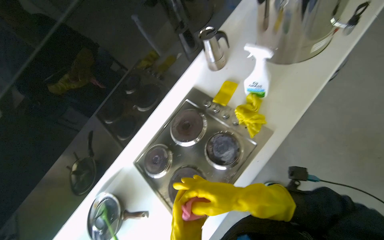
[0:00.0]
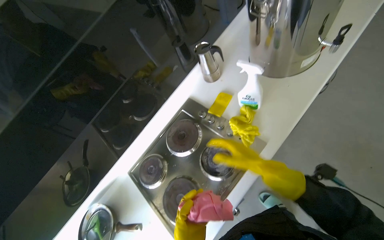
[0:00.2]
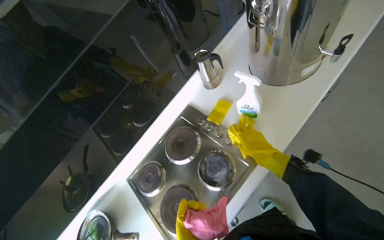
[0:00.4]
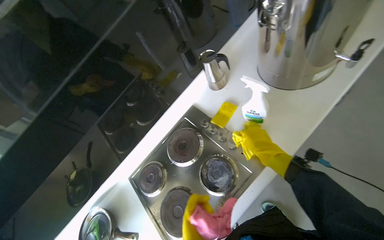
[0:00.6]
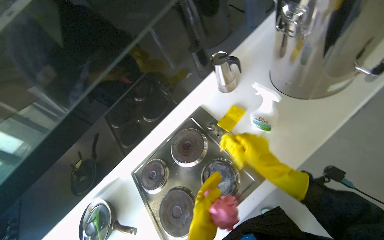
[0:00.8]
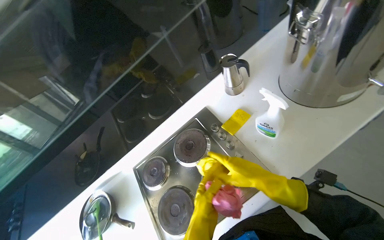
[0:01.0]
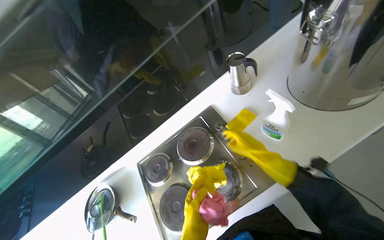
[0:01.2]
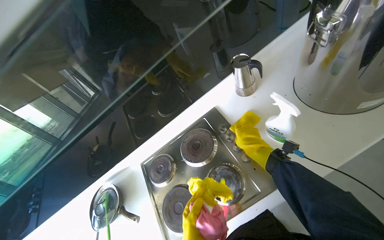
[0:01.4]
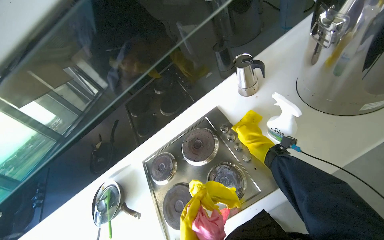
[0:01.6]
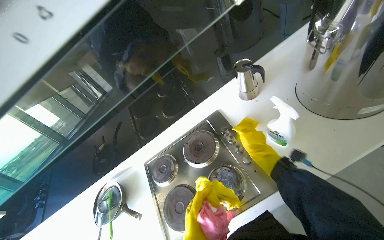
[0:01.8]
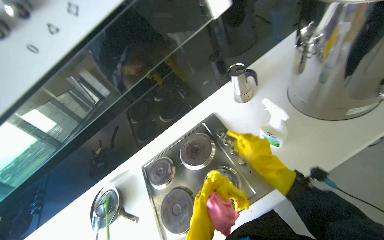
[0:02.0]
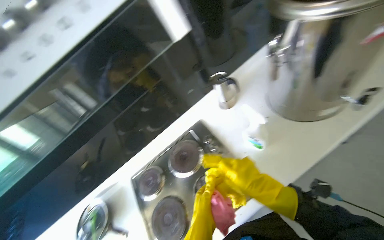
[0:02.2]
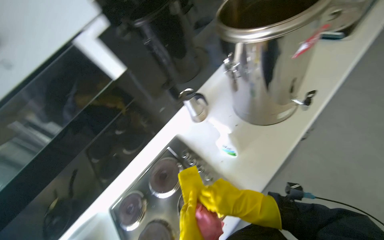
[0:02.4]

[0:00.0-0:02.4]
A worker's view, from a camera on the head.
Job: cleaning kitchen.
The whole recording: Wiping kitchen stovetop. The worker wipes the kitchen stovetop with a pink cloth.
0:01.2 to 0:02.4: The right hand travels down the picture by about 10 cm.

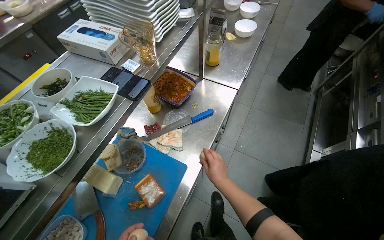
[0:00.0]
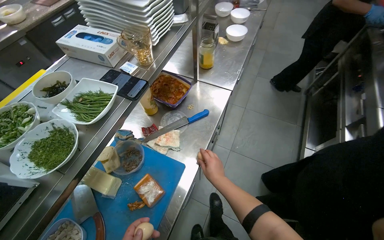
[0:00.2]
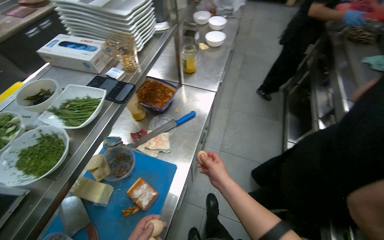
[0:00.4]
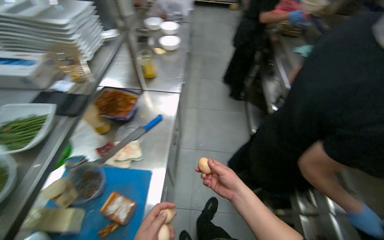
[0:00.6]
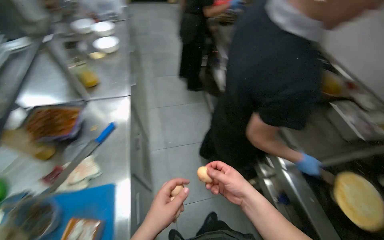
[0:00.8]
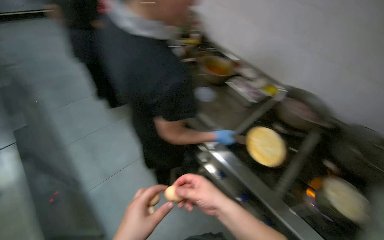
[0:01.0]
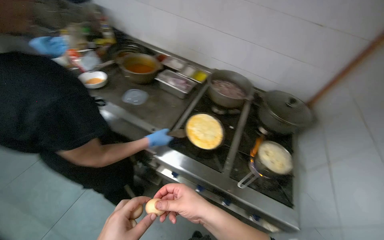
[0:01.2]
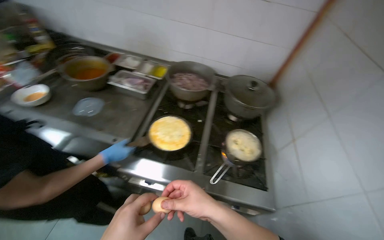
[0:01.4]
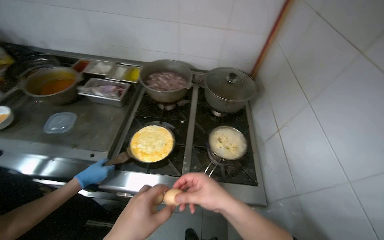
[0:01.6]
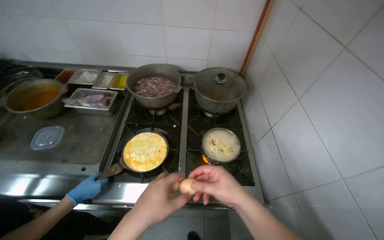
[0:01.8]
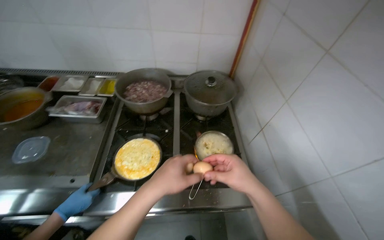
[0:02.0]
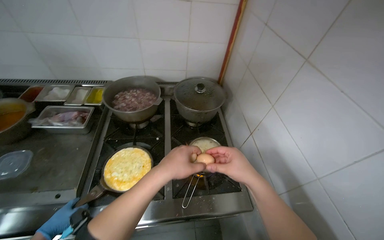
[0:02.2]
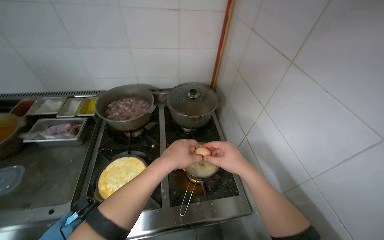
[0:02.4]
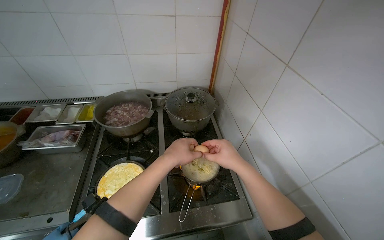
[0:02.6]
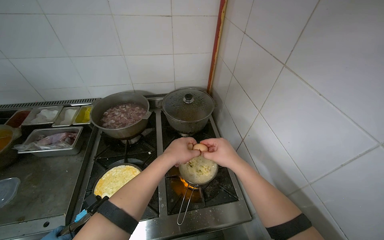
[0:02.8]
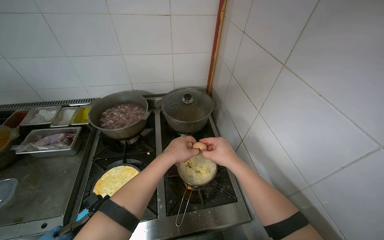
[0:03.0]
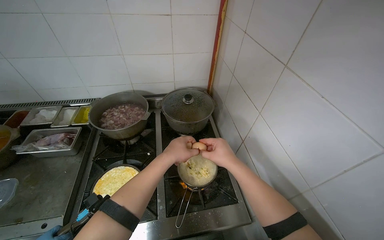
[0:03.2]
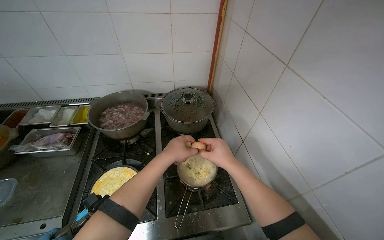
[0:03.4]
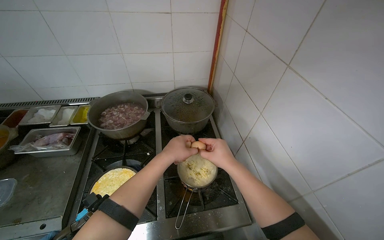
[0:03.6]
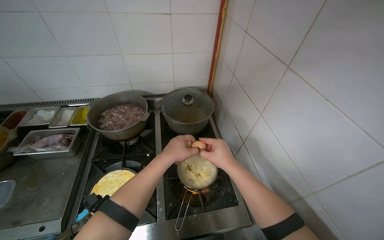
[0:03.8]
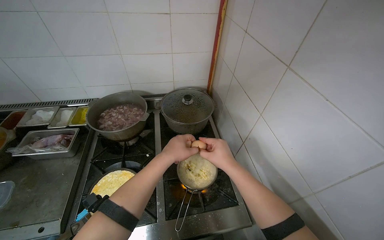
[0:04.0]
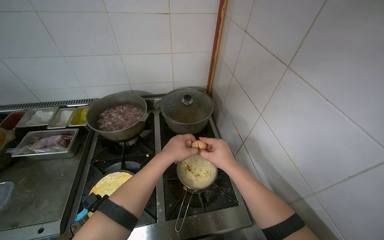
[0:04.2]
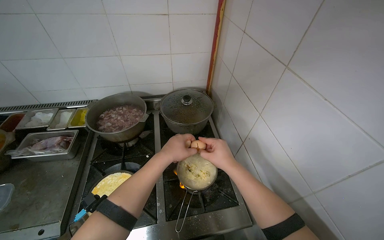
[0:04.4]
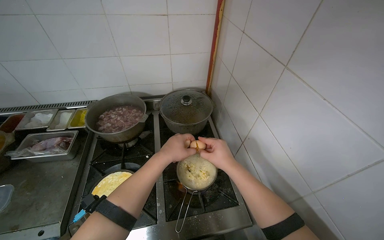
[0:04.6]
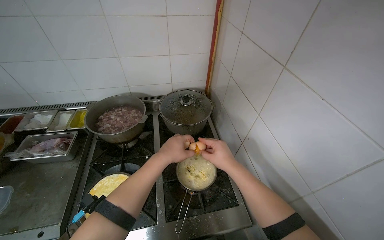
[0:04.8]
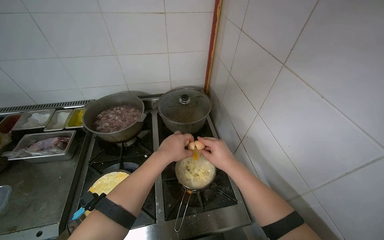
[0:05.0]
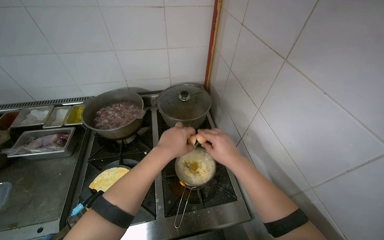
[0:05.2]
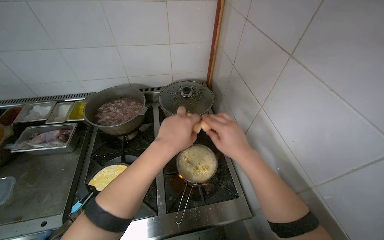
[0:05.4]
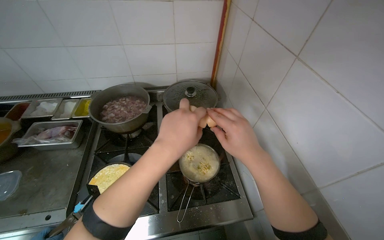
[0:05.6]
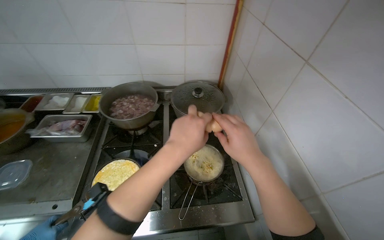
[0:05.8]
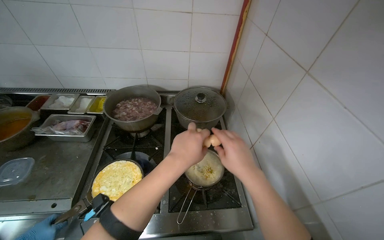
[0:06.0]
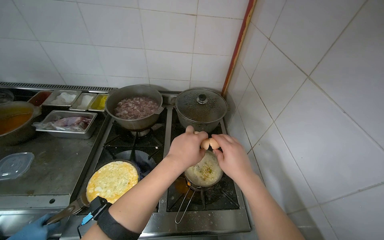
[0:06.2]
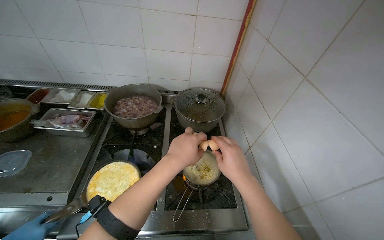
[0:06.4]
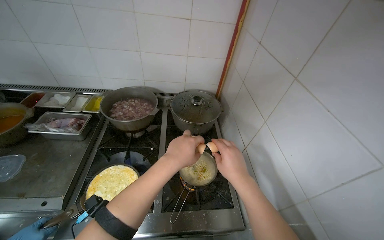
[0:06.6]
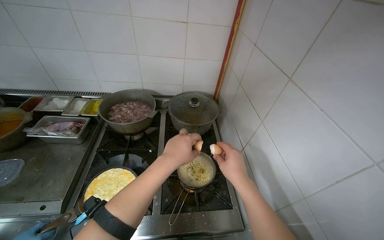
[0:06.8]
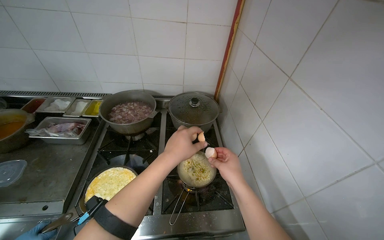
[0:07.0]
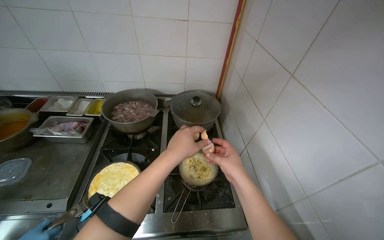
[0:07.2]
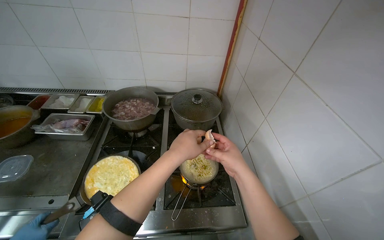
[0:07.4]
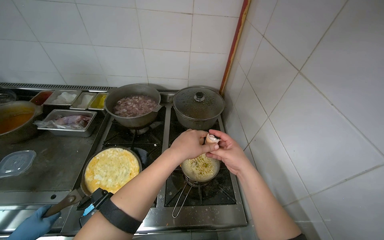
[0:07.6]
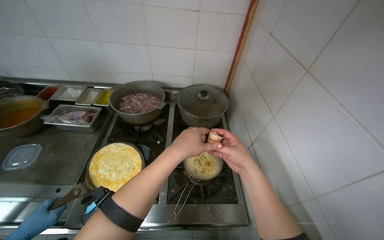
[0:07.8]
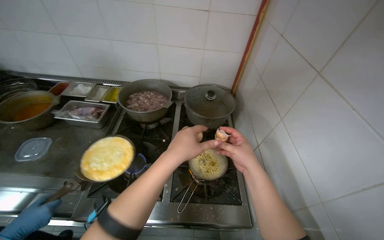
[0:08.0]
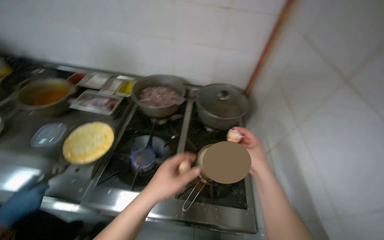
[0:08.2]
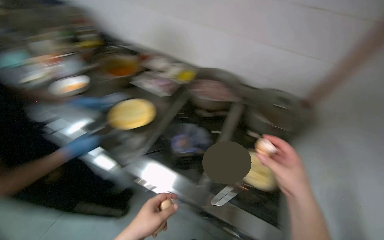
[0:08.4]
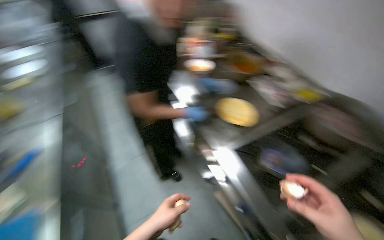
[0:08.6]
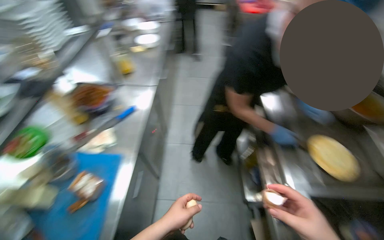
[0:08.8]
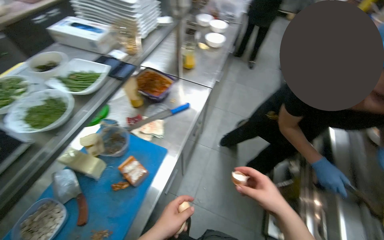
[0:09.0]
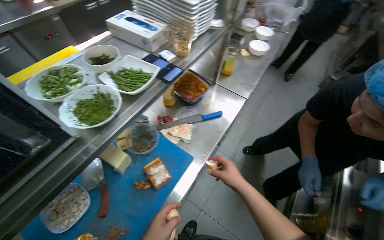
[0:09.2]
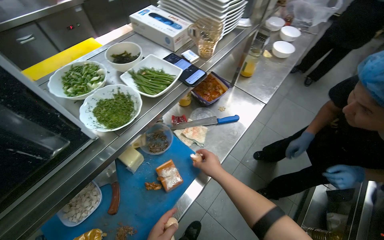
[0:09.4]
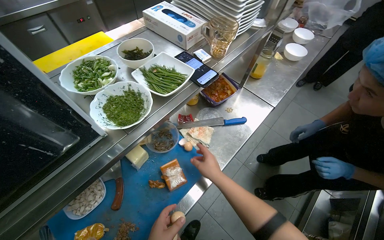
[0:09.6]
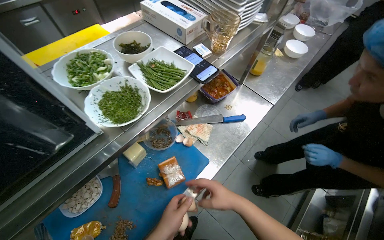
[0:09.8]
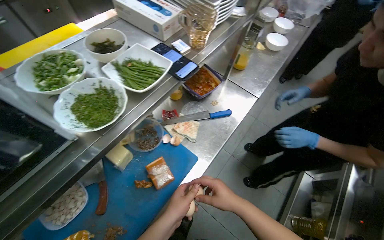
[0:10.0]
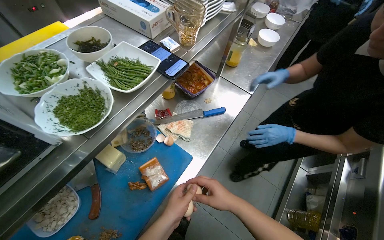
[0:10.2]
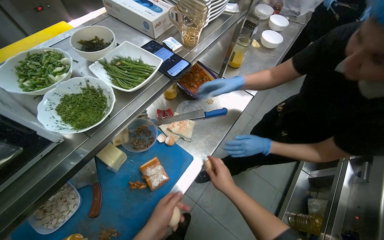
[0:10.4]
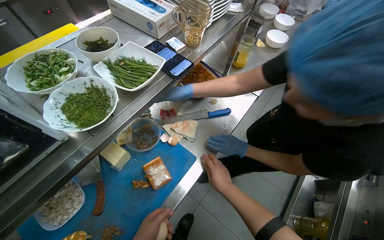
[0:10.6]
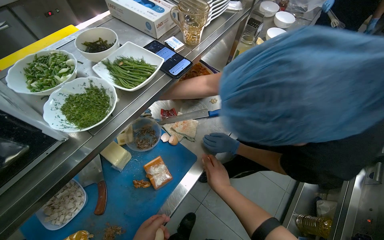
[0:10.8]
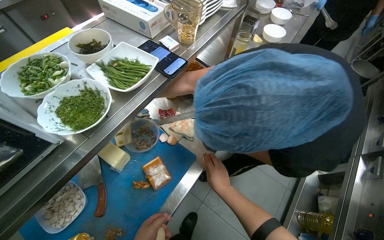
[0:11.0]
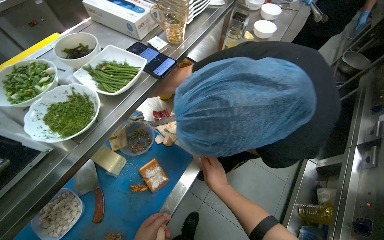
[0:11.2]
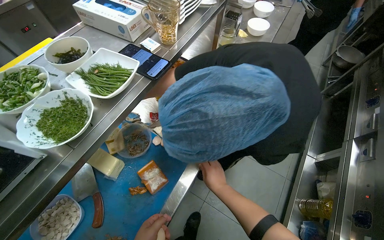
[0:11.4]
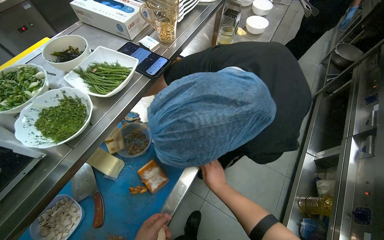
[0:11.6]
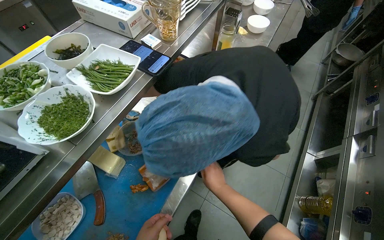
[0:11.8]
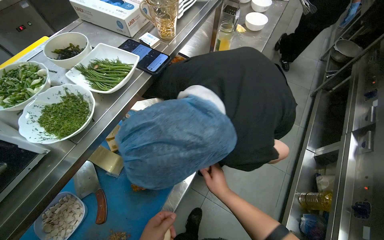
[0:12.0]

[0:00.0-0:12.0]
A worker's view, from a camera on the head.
Job: cooking food.
The whole recording: Cracking eggs into noodles. The worker cracks eggs into a pot of noodles and stirs them with tongs.
0:00.0 to 0:01.6: The camera travels some 70 cm. The wearer's head swings roughly 110 degrees to the right.
0:01.6 to 0:03.0: The right hand goes roughly 20 cm up the picture and farther from the camera.
0:03.0 to 0:04.4: The hands are busy where they are.
0:06.0 to 0:07.6: The hands make small movements and keep their place.
0:09.0 to 0:10.4: The right hand moves farther from the camera and to the left, about 25 cm.

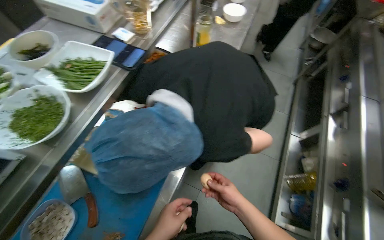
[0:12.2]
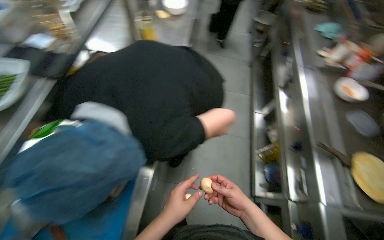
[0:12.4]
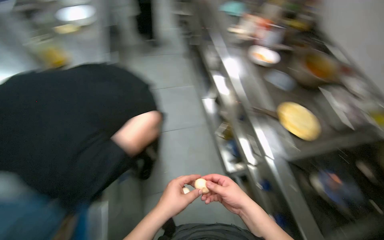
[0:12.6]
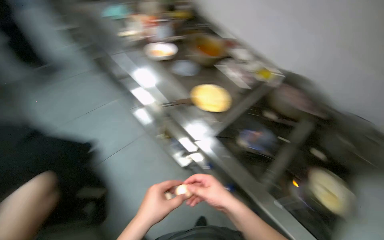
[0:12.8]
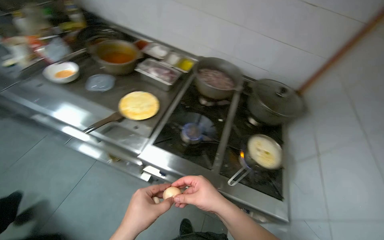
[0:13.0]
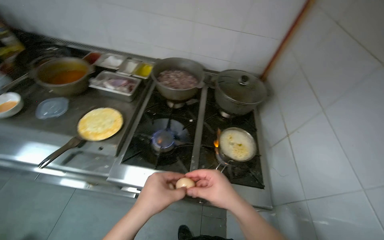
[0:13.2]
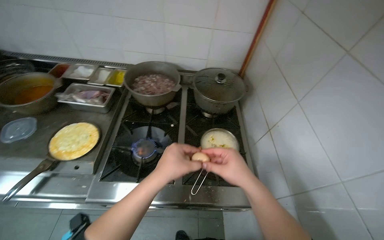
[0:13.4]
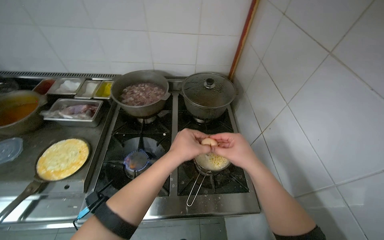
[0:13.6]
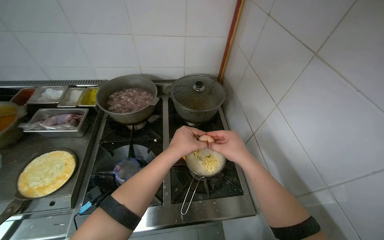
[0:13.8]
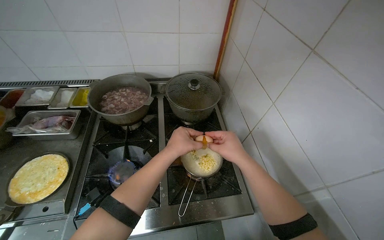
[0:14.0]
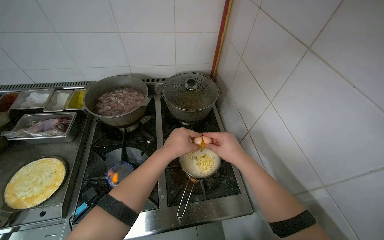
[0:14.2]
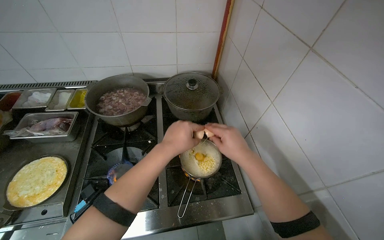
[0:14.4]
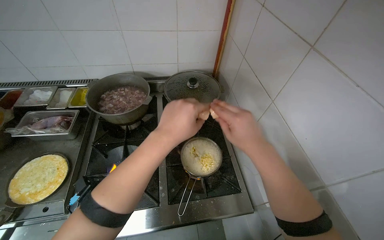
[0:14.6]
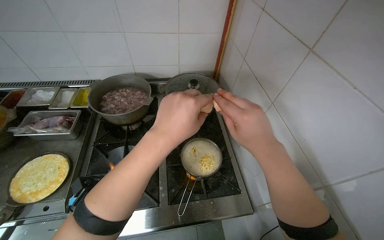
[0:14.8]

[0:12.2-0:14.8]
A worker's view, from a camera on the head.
Job: cooking food.
The whole recording: Cracking eggs into noodles. The worker cracks eggs into a pot of noodles and stirs them with tongs.
0:12.2 to 0:13.4: The camera is carried approximately 70 cm. The head turns to the right by approximately 115 degrees.
0:13.4 to 0:14.8: The two hands go roughly 15 cm up the picture.

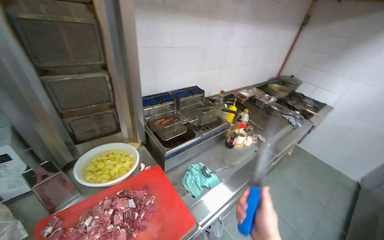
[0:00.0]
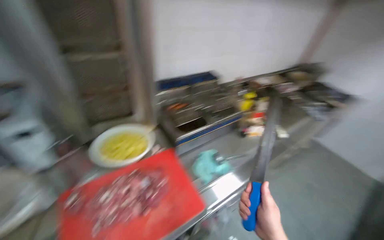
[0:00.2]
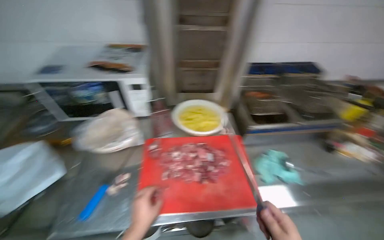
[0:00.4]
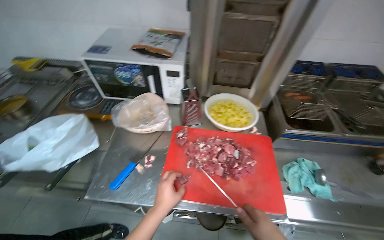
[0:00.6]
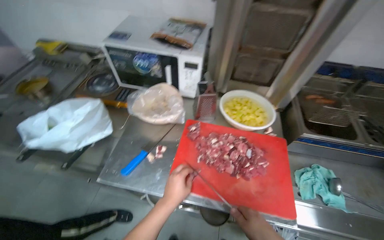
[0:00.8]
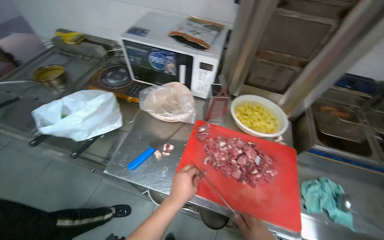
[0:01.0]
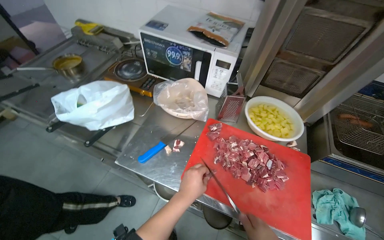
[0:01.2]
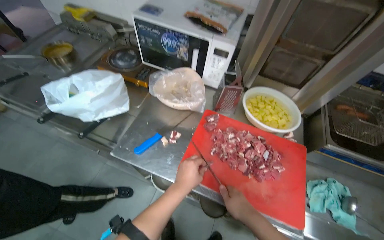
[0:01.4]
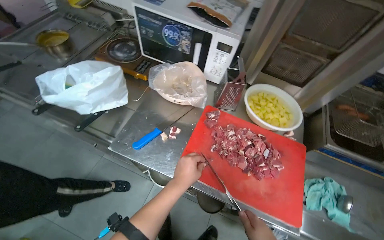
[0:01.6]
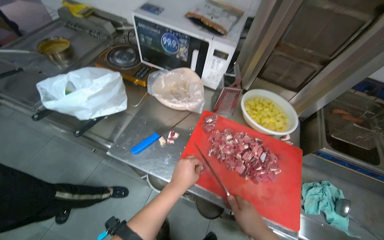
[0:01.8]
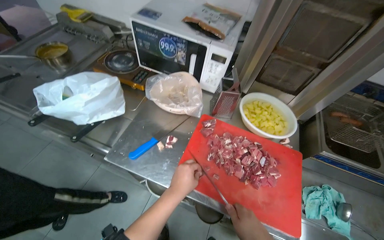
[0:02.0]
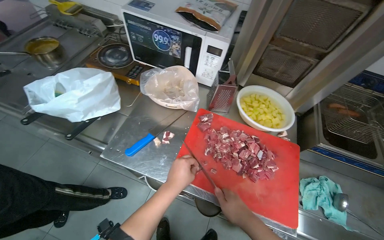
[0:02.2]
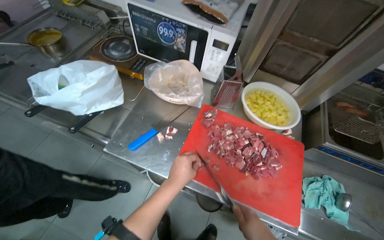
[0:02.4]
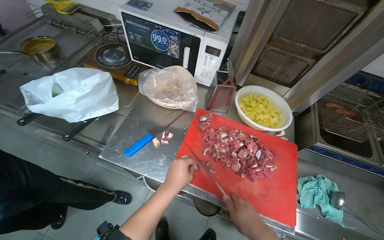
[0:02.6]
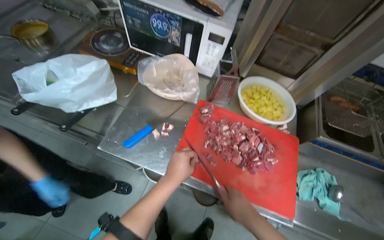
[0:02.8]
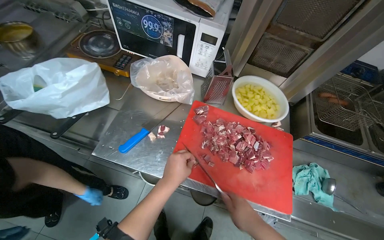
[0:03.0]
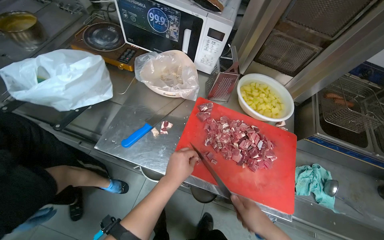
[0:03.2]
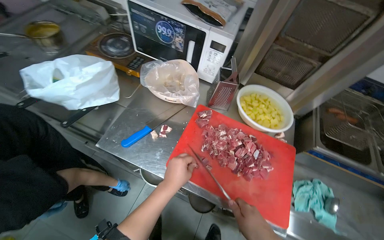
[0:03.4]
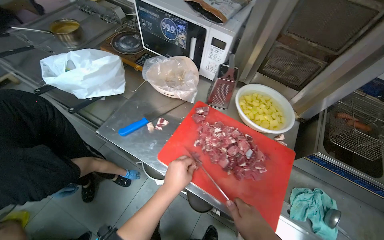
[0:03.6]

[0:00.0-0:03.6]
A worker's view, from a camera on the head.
Job: preparing food.
The whole recording: Cutting meat on chopping board. The worker continues cutting pieces of meat on a red chopping board with a knife.
0:00.0 to 0:01.8: The head rotates about 60 degrees to the left. The wearer looks some 20 degrees further downward.
